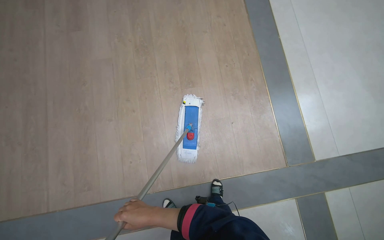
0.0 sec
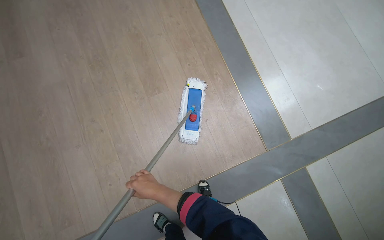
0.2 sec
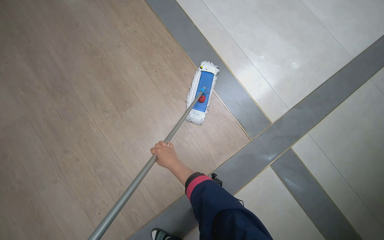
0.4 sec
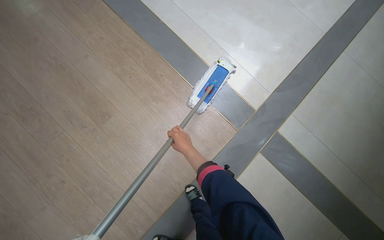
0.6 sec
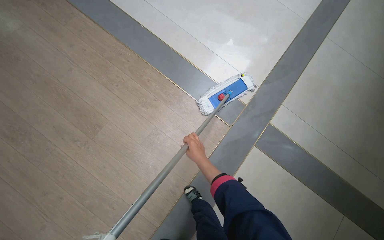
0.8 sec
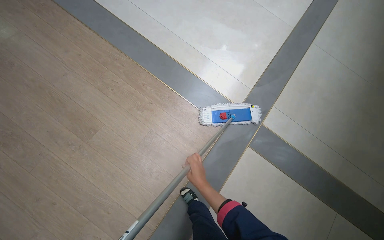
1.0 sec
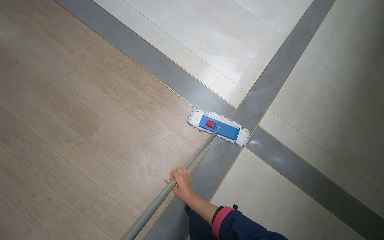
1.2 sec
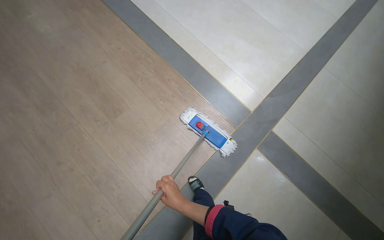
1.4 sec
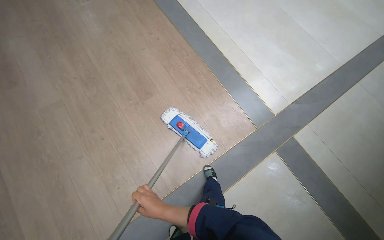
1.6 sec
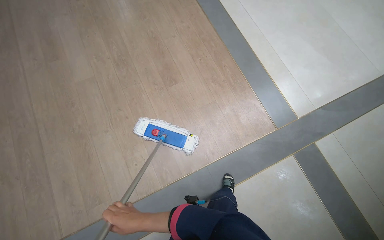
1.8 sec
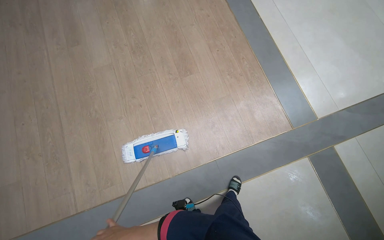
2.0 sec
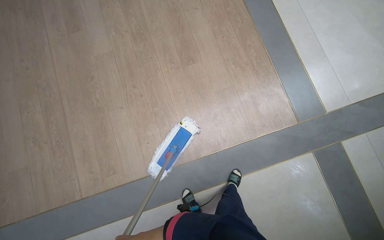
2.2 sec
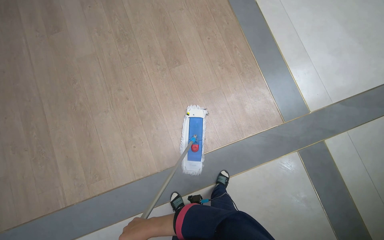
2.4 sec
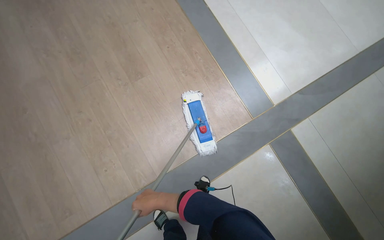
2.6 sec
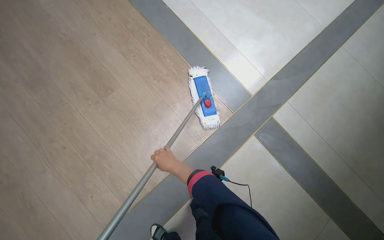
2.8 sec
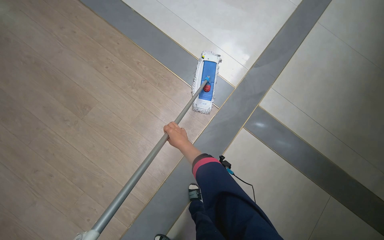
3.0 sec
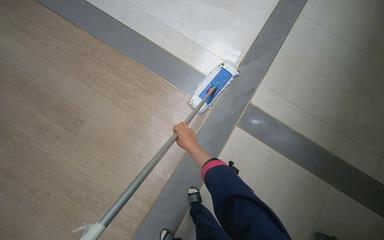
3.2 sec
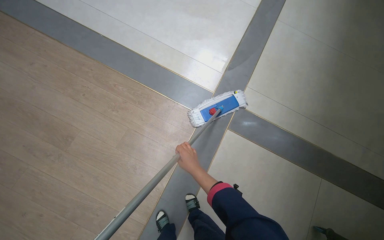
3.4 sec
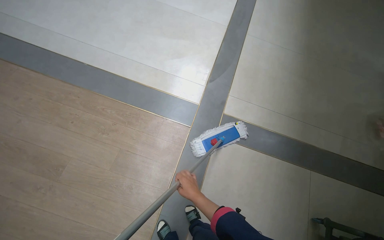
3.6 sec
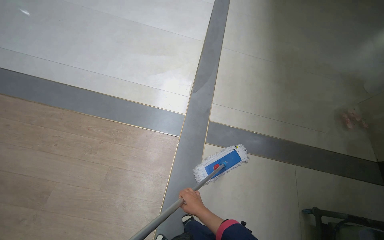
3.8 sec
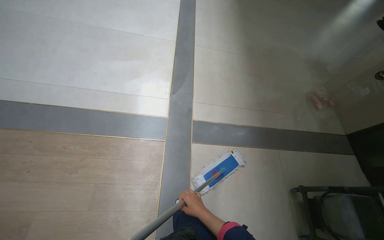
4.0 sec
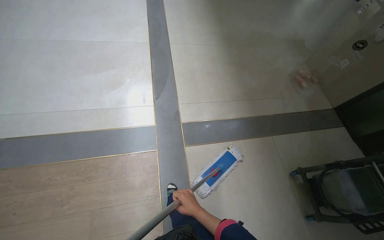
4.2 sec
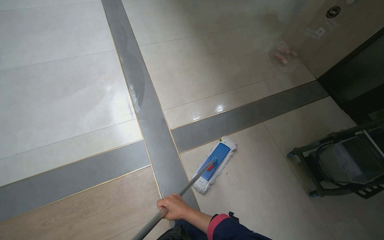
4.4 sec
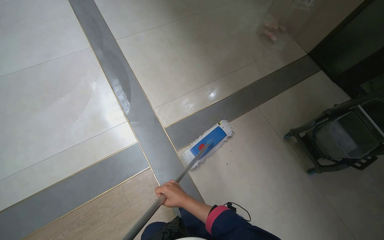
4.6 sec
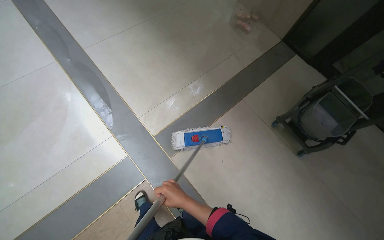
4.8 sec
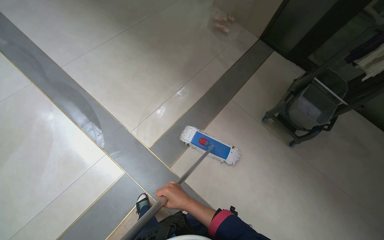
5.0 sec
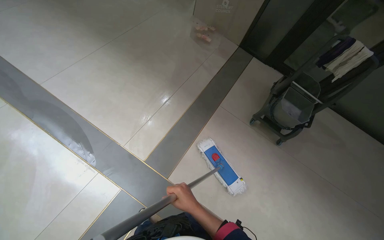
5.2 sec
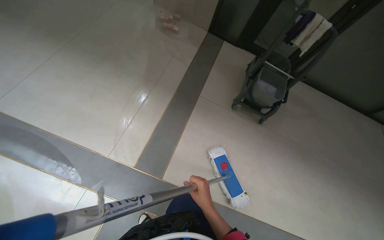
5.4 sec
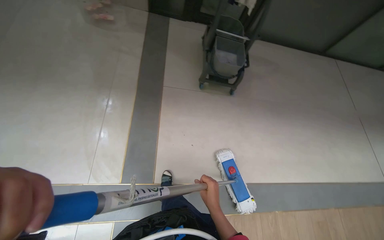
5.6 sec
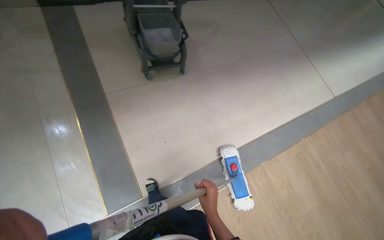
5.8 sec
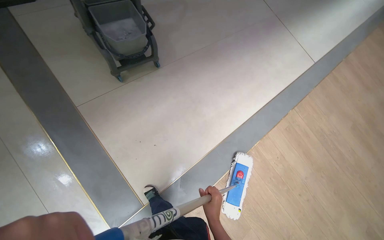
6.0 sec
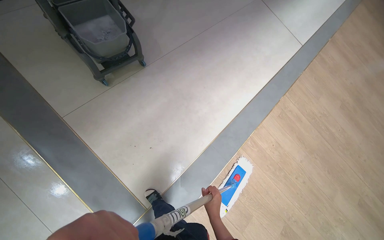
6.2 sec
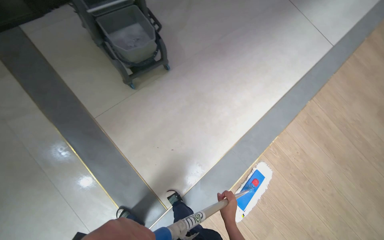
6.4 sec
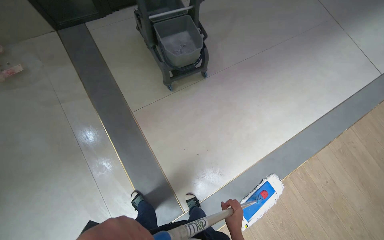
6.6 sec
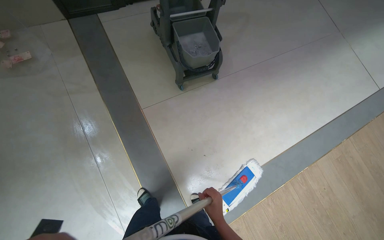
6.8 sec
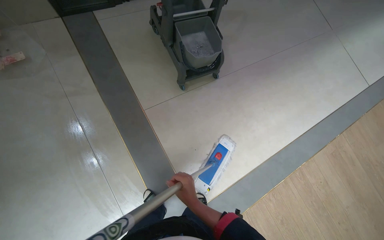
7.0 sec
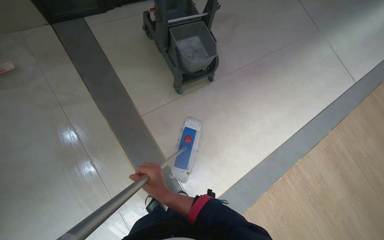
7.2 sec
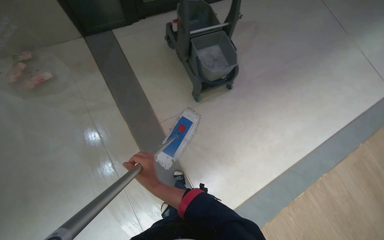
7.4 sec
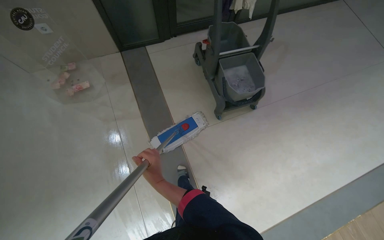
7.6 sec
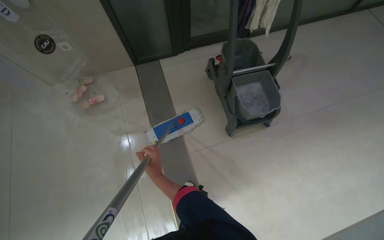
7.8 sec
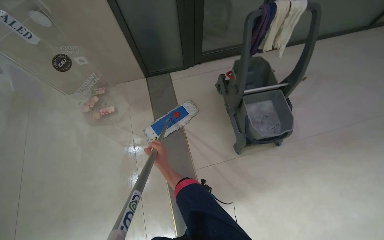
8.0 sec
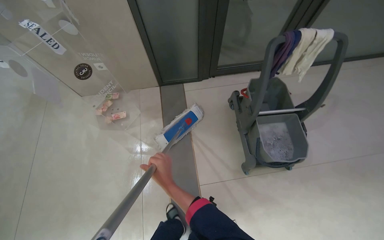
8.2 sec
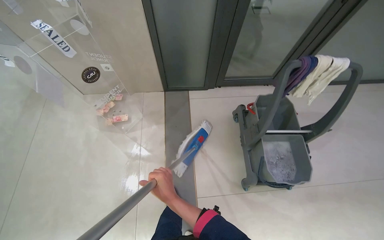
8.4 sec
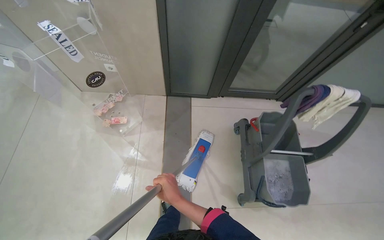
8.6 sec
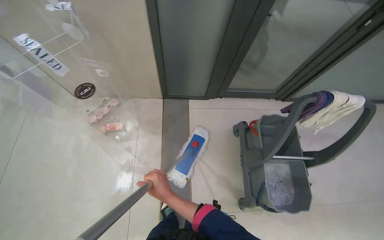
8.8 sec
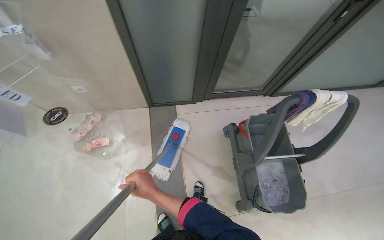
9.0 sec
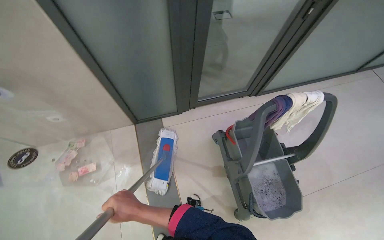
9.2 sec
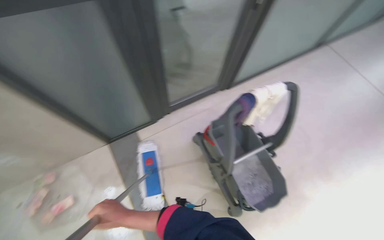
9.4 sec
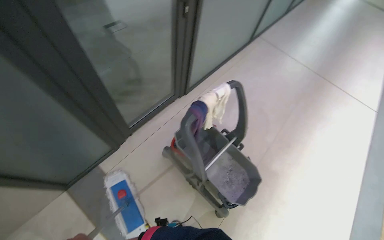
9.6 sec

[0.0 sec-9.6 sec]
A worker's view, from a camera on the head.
Job: mopping floor.
The whole recording: Mopping floor in hallway. The worker mops the floor in the hallway with a flat mop.
0.0 sec to 1.6 sec: Everything in view rotates roughly 25 degrees counterclockwise.
1.6 sec to 3.2 sec: The camera is carried about 40 cm.
3.2 sec to 4.8 sec: The wearer moves about 40 cm. The wearer's head swings roughly 70 degrees to the right.
4.8 sec to 6.4 sec: The head rotates some 90 degrees to the right. The view tips downward by some 25 degrees.
6.4 sec to 8.0 sec: The camera is carried roughly 70 cm. The wearer looks about 30 degrees further to the left.
8.0 sec to 9.6 sec: The head travels roughly 60 cm. The head turns to the right by some 35 degrees.

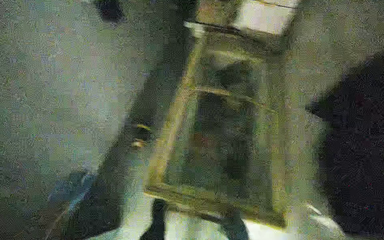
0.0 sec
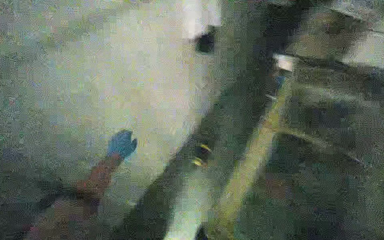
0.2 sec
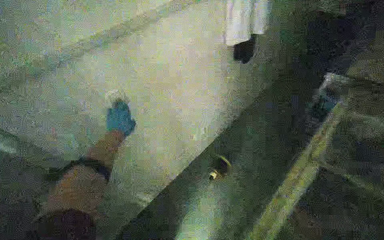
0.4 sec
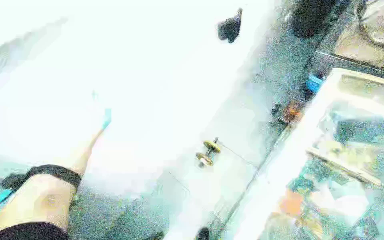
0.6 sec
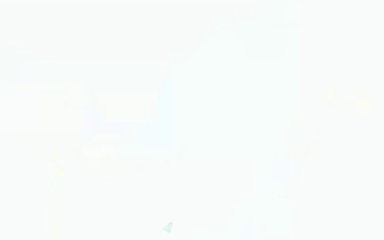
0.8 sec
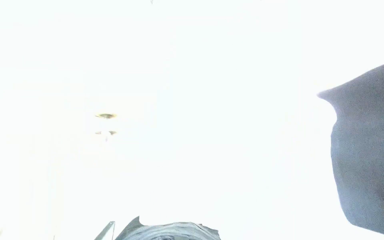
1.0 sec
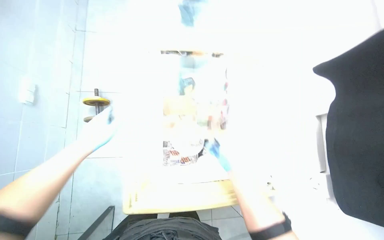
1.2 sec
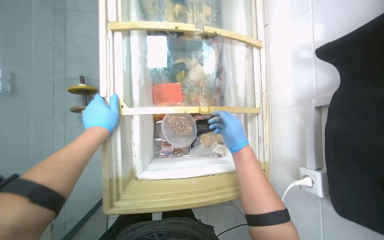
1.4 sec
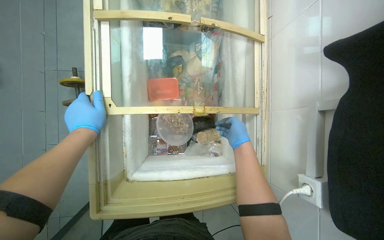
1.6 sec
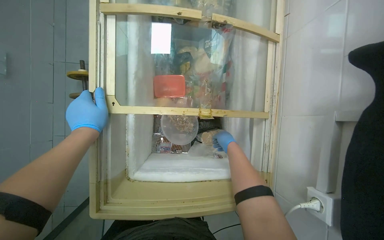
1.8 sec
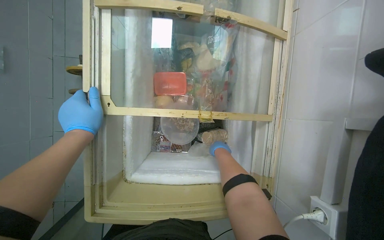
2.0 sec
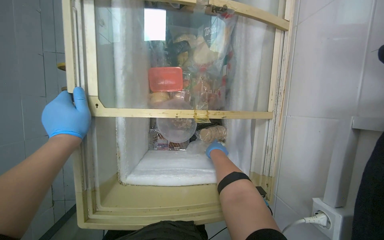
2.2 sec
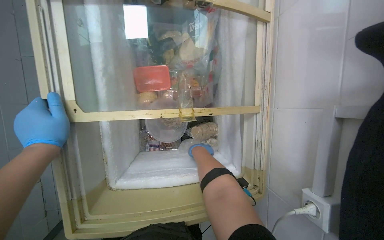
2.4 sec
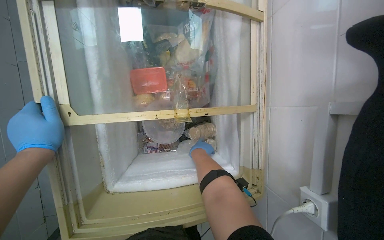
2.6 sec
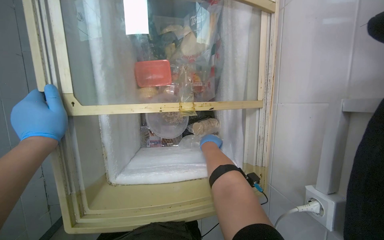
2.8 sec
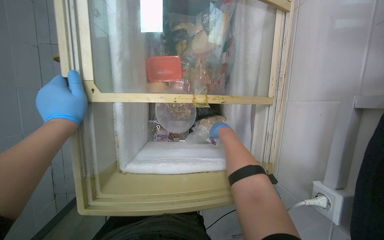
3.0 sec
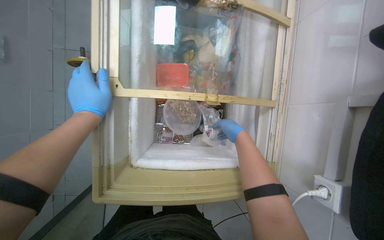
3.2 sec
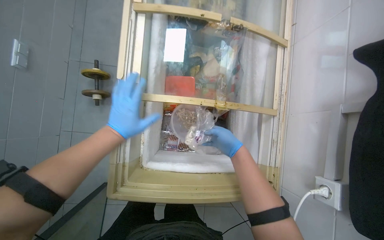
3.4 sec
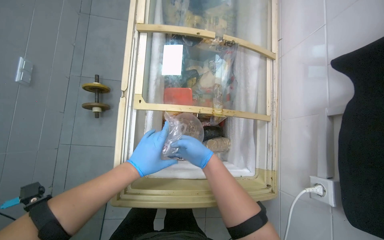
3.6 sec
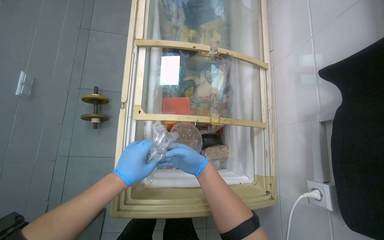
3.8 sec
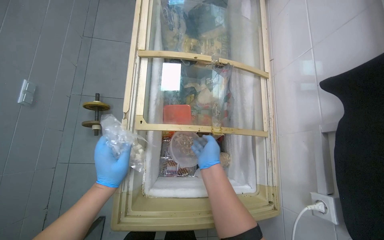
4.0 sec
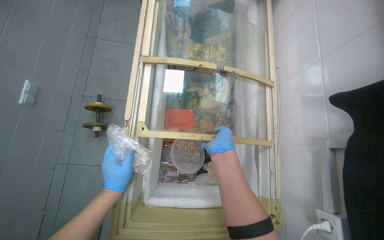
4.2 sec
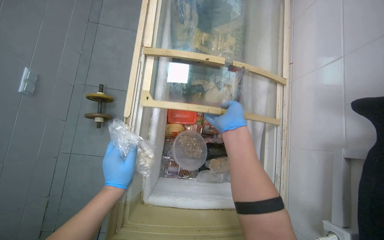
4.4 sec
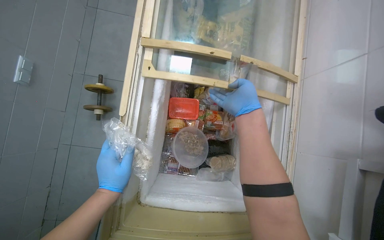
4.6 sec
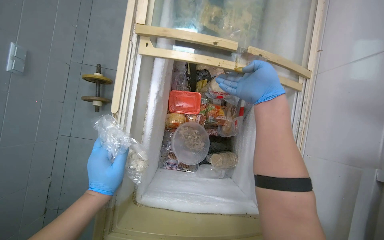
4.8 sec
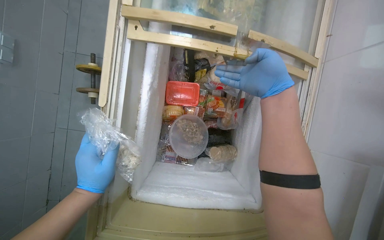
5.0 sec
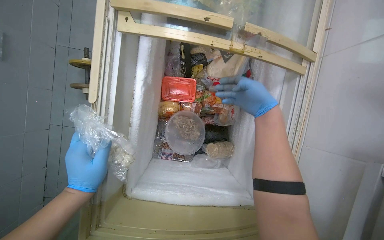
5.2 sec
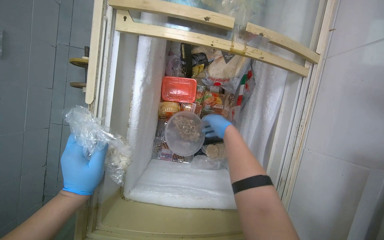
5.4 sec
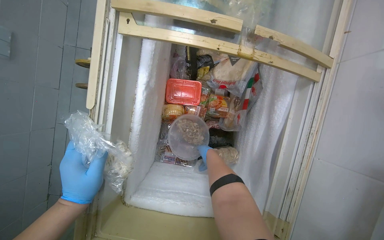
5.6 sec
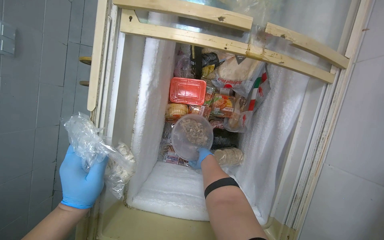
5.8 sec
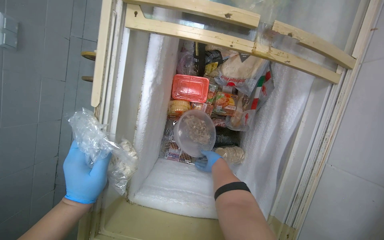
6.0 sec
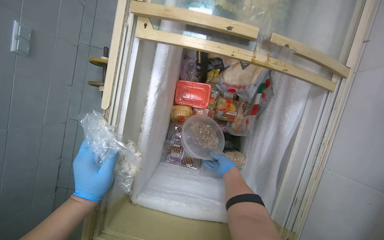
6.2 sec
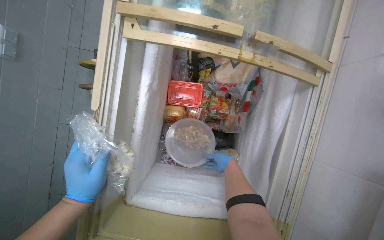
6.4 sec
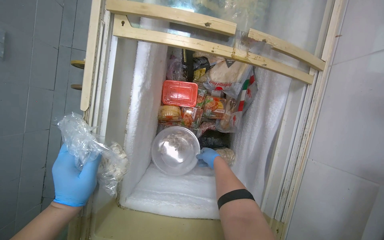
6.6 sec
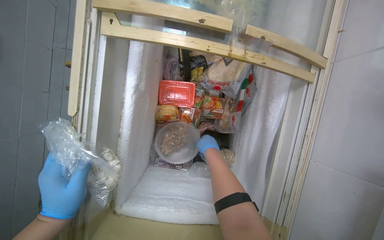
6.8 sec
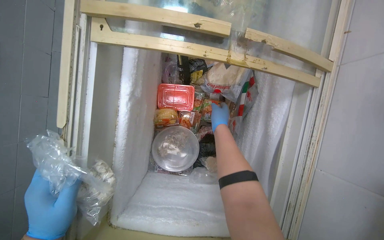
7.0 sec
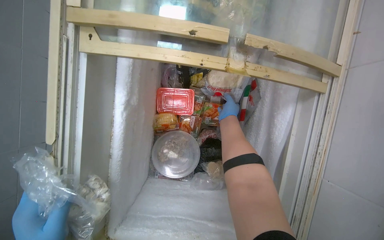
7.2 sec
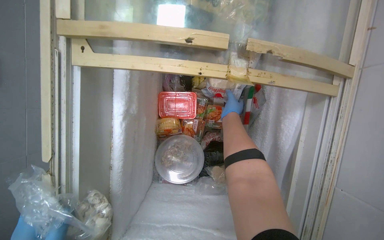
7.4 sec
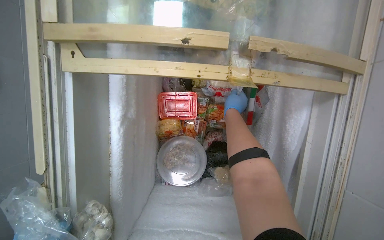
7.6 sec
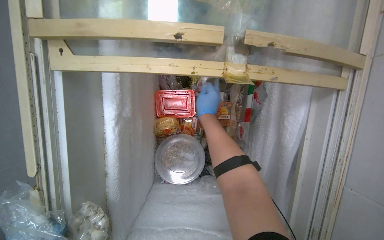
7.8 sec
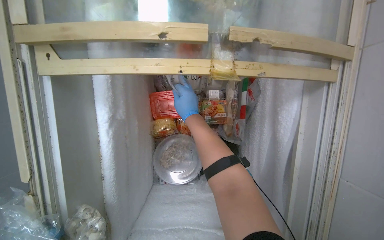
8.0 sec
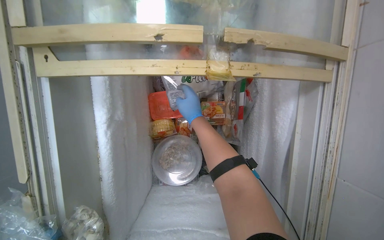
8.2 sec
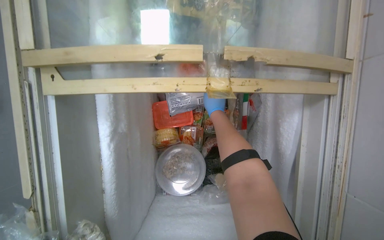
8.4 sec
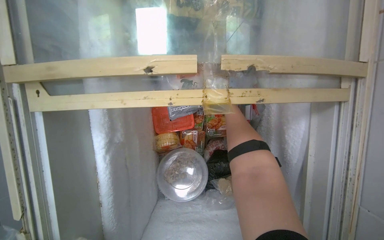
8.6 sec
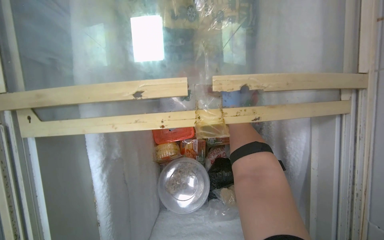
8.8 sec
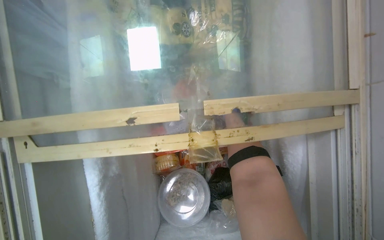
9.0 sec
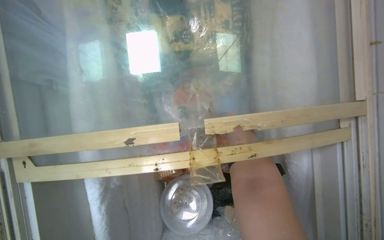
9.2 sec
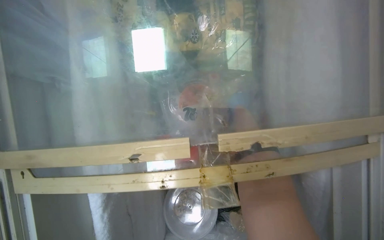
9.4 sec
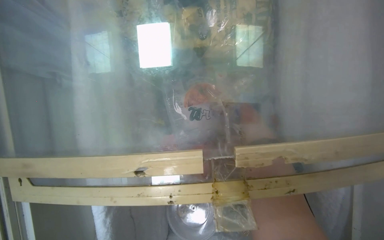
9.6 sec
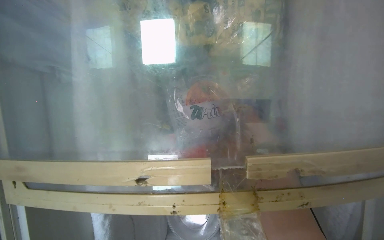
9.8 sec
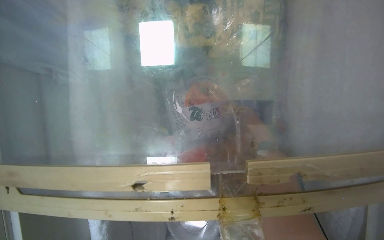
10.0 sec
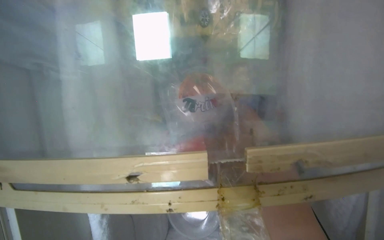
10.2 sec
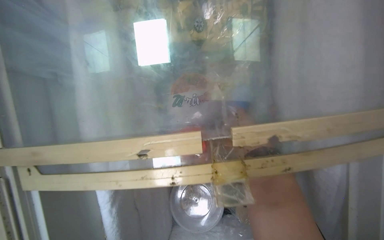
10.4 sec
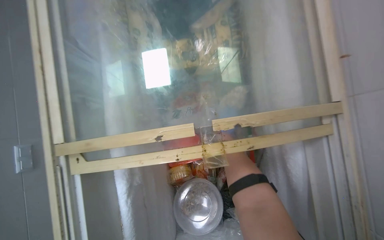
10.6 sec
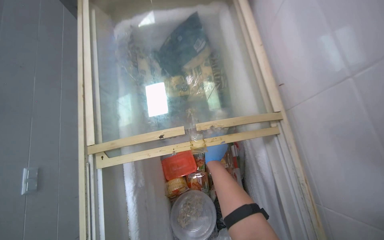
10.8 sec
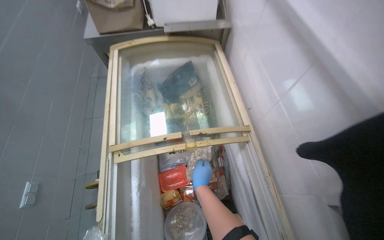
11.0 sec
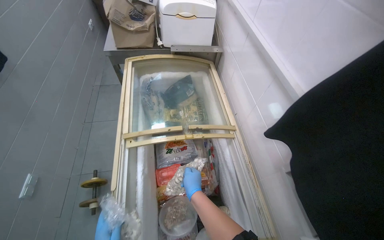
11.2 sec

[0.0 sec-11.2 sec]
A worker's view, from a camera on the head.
Job: preparing food.
The whole recording: Taking products from refrigerator. The worker takes the required products from the refrigerator.
0.0 sec to 1.6 sec: The head rotates approximately 25 degrees to the left.
1.6 sec to 3.2 sec: The right hand goes to the left and returns, roughly 10 cm each way.
3.2 sec to 4.8 sec: The right hand is displaced up the picture by roughly 25 cm.
4.8 sec to 6.4 sec: The right hand is displaced farther from the camera and down the picture by some 30 cm.
6.4 sec to 8.0 sec: The right hand goes approximately 25 cm up the picture and to the left.
9.6 sec to 11.2 sec: The camera is carried roughly 60 cm. The wearer looks about 35 degrees further upward.
